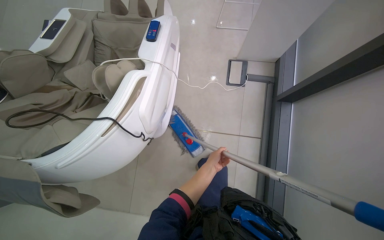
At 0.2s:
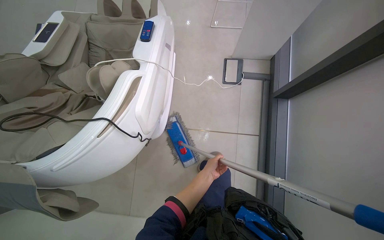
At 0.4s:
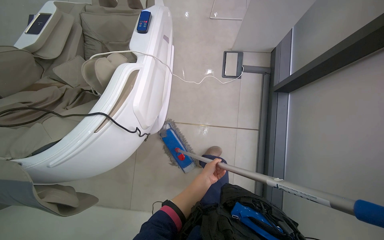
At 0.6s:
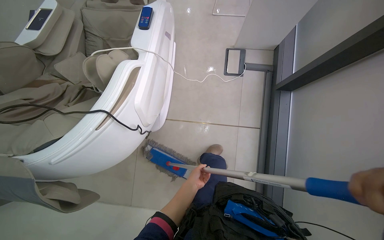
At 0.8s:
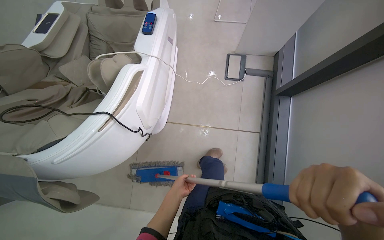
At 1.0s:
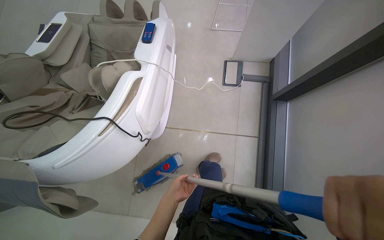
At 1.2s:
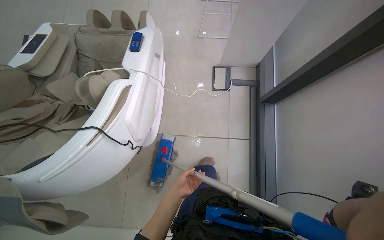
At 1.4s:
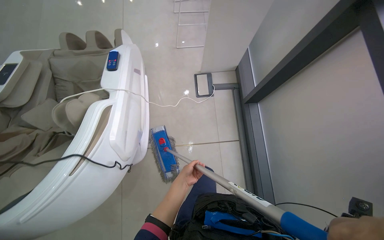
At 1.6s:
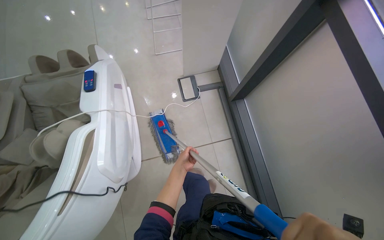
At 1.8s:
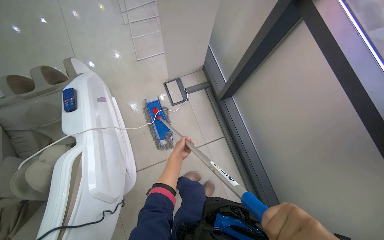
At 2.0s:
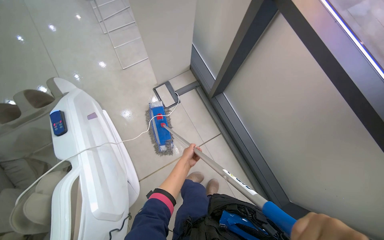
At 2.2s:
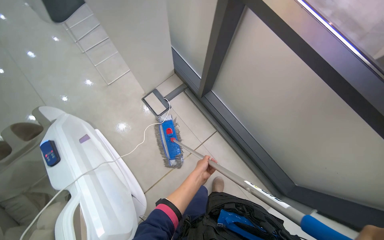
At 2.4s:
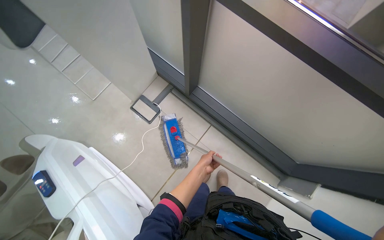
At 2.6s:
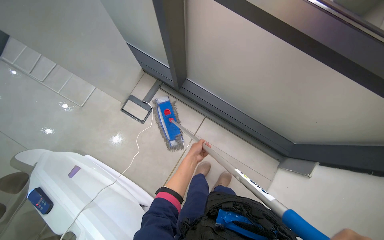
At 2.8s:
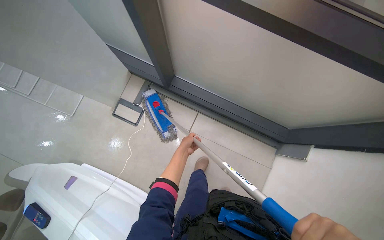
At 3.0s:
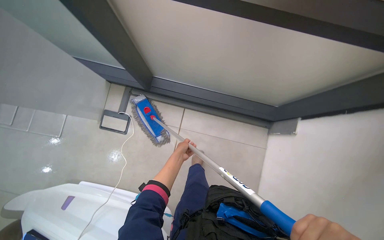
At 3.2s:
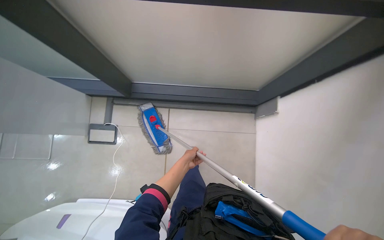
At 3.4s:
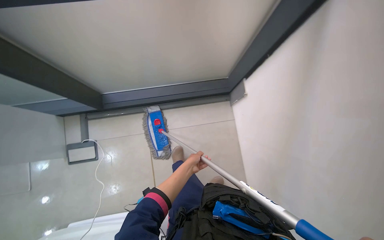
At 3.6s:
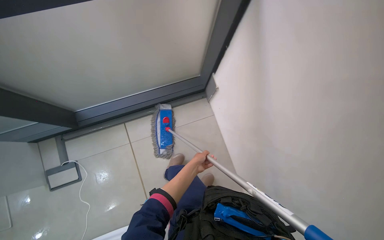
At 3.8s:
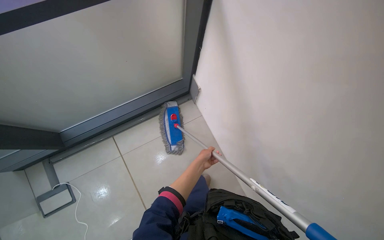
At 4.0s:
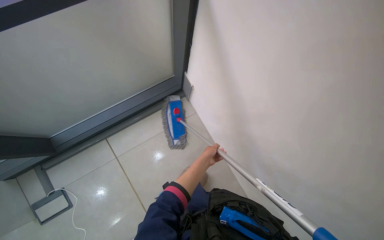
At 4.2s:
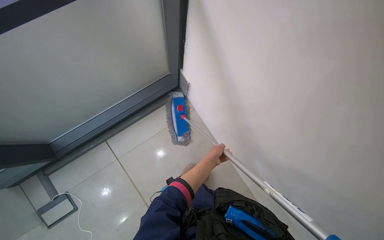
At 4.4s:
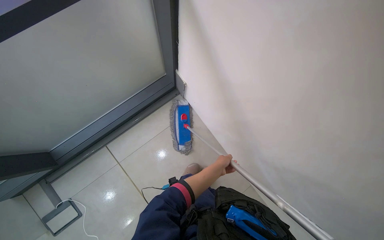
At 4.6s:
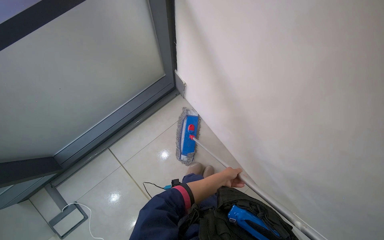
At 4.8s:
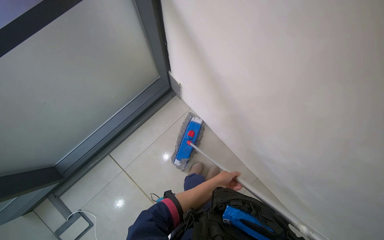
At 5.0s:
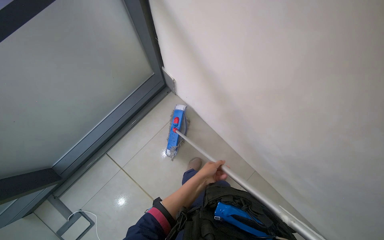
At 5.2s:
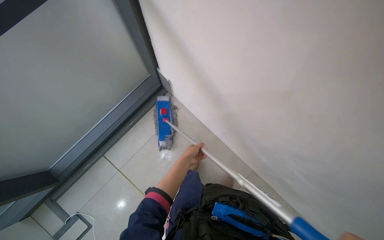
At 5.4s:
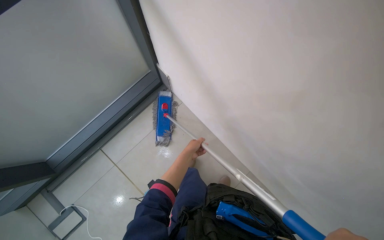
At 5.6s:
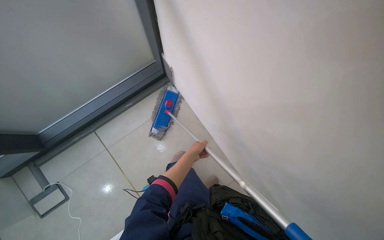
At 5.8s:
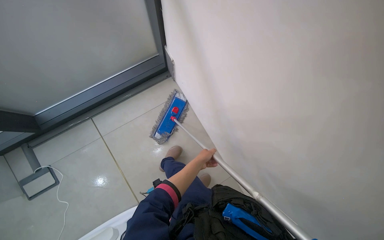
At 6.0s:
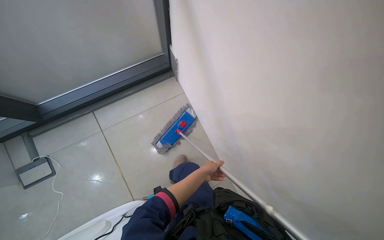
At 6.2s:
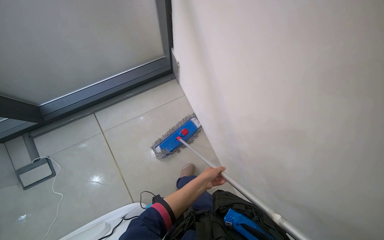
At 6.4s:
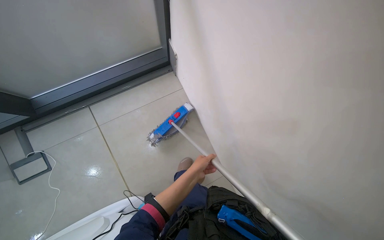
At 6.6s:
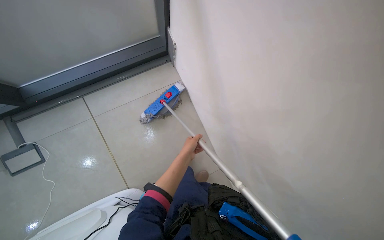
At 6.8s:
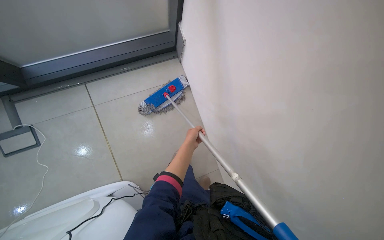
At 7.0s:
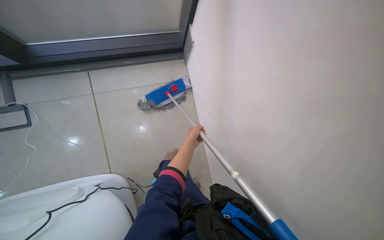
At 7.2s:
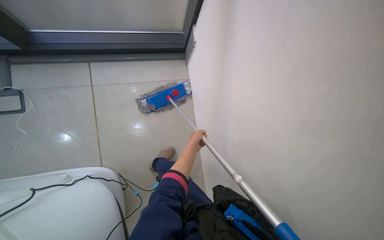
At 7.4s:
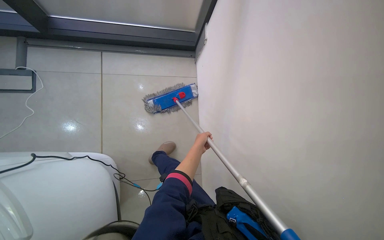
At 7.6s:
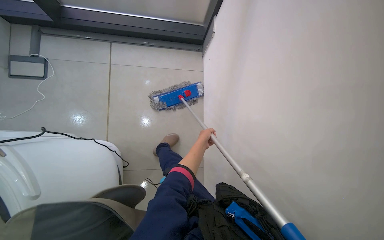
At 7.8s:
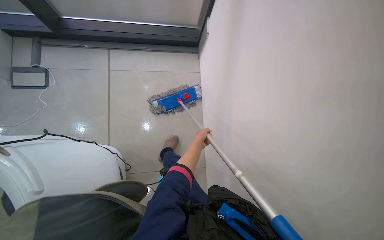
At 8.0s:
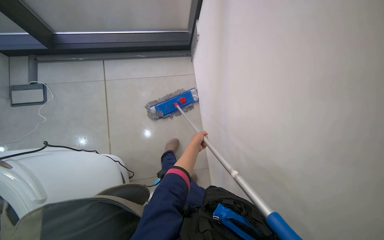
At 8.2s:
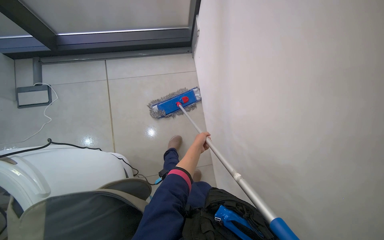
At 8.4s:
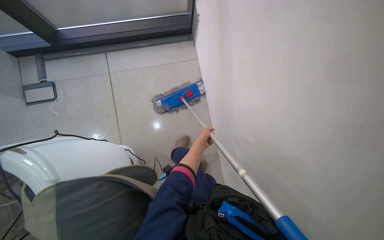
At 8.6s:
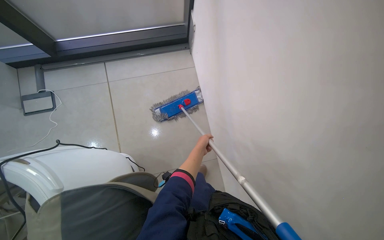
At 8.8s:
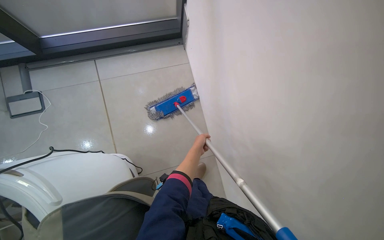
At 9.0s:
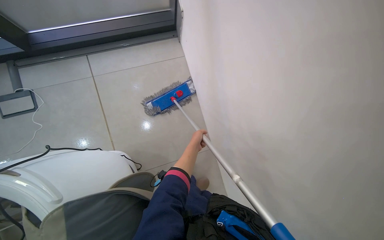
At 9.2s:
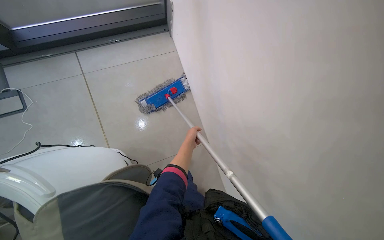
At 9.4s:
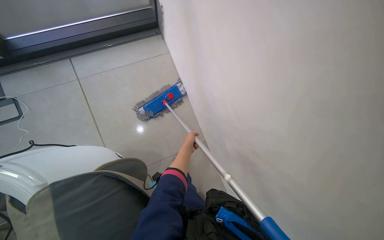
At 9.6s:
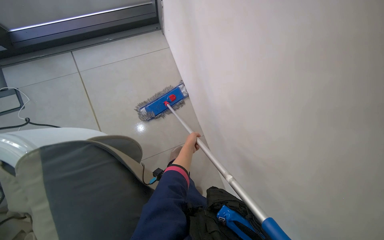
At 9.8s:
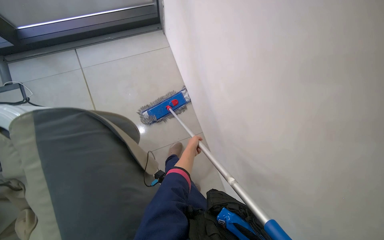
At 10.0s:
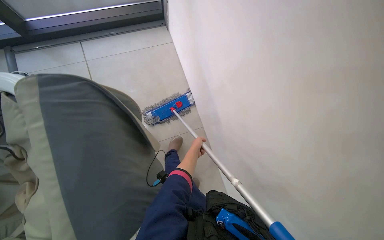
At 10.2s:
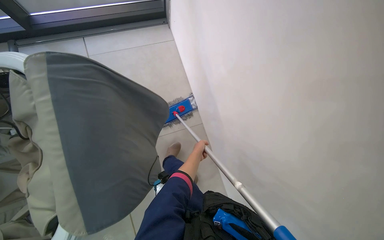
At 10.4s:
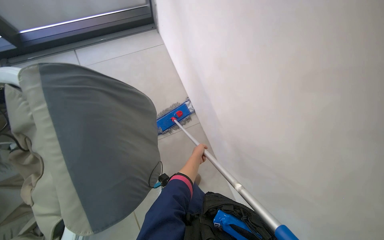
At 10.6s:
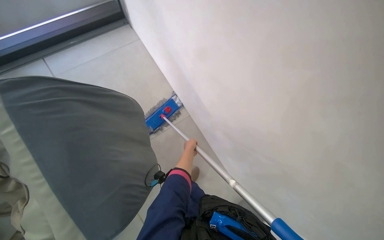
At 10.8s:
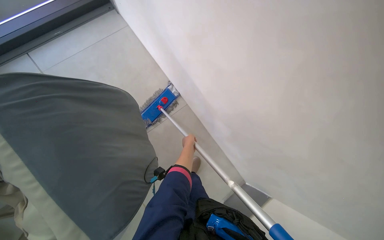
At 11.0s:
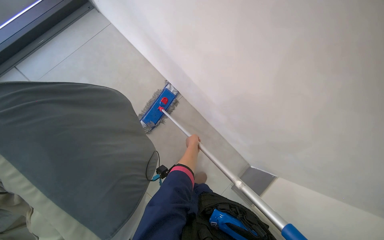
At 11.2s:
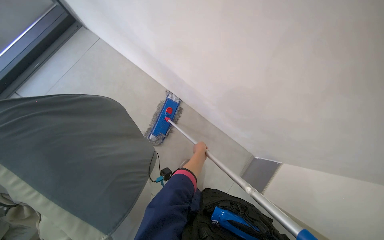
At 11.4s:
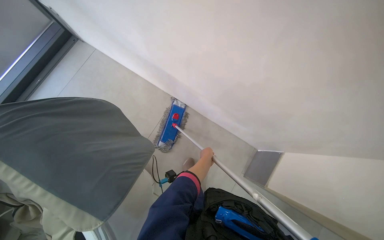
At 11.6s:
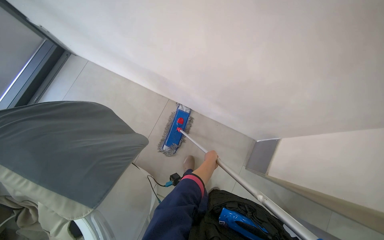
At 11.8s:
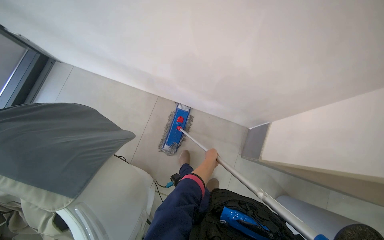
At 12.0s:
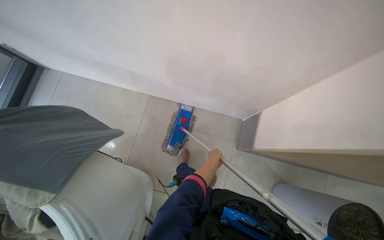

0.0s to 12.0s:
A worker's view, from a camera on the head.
Job: mopping floor.
The whole recording: Mopping tiled floor. The worker mops the tiled floor, moving chairs to clean underneath them.
1.6s to 3.0s: The head rotates roughly 60 degrees to the right.
3.0s to 4.4s: The wearer looks roughly 50 degrees further to the right.
6.0s to 7.6s: The scene rotates clockwise by approximately 30 degrees.
9.0s to 10.4s: The head travels some 40 cm.
10.4s to 12.0s: Everything in view rotates approximately 50 degrees counterclockwise.

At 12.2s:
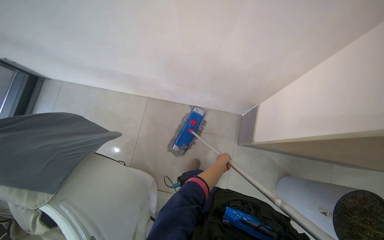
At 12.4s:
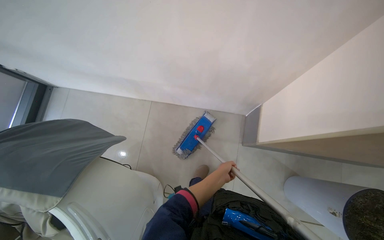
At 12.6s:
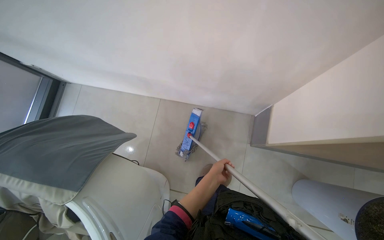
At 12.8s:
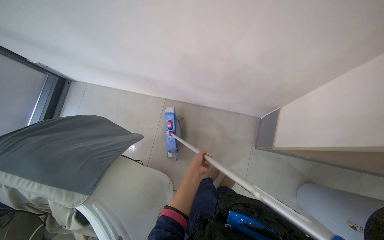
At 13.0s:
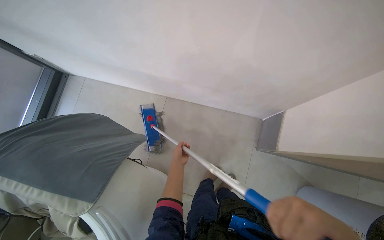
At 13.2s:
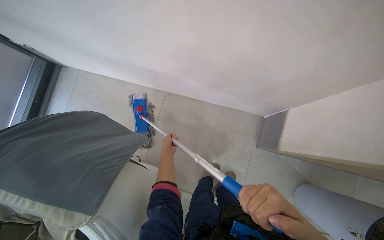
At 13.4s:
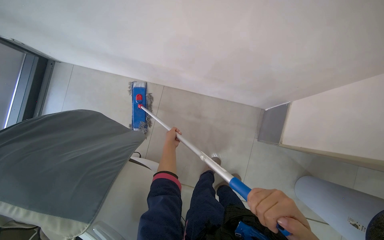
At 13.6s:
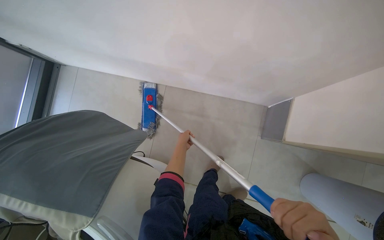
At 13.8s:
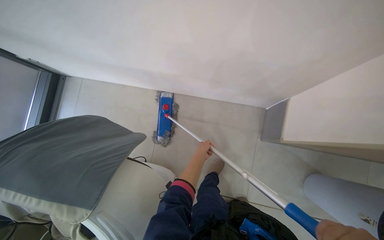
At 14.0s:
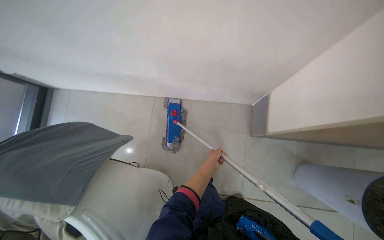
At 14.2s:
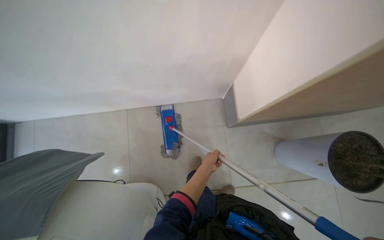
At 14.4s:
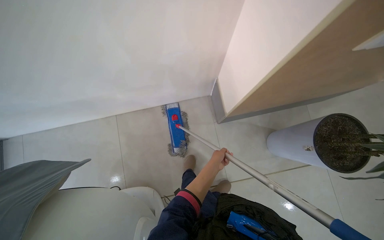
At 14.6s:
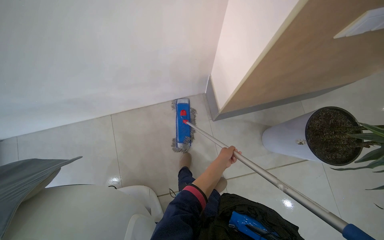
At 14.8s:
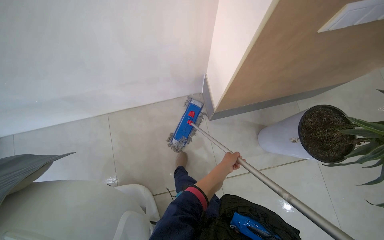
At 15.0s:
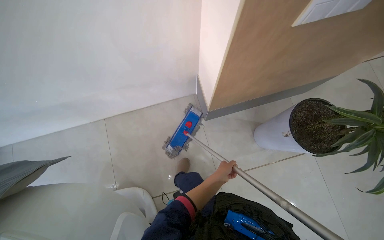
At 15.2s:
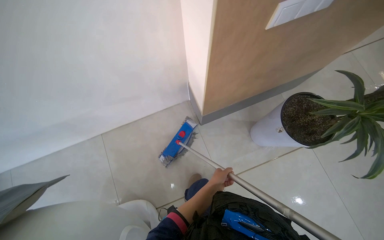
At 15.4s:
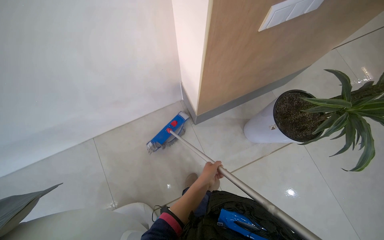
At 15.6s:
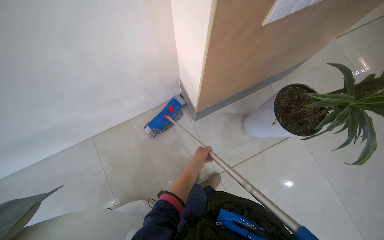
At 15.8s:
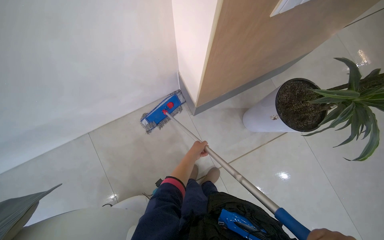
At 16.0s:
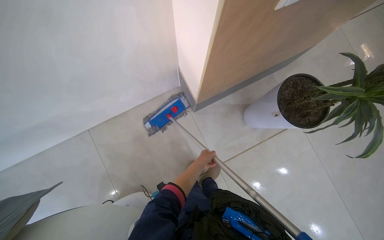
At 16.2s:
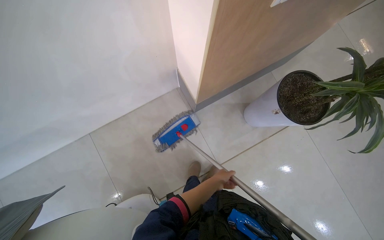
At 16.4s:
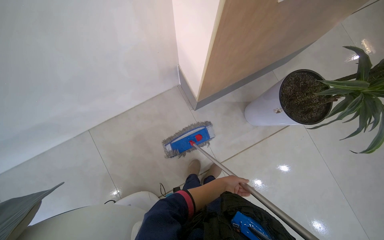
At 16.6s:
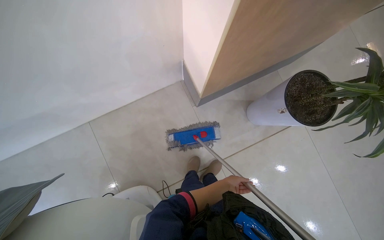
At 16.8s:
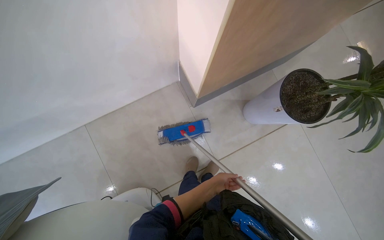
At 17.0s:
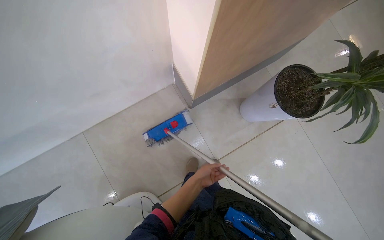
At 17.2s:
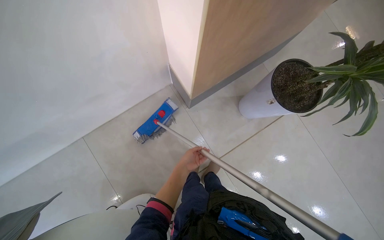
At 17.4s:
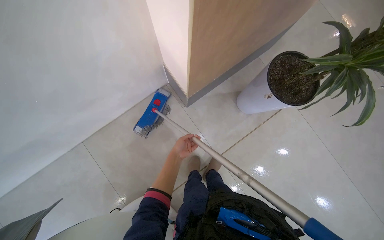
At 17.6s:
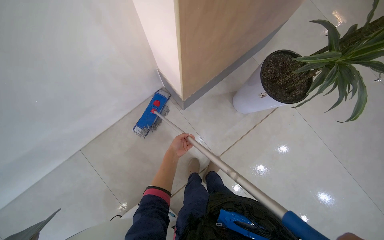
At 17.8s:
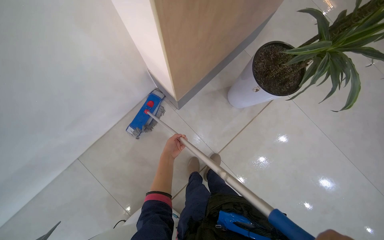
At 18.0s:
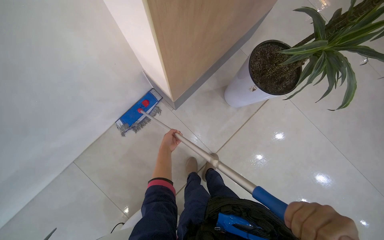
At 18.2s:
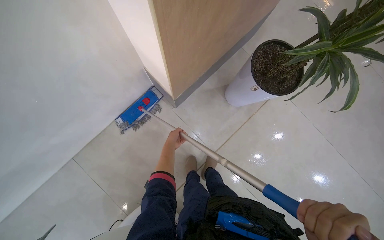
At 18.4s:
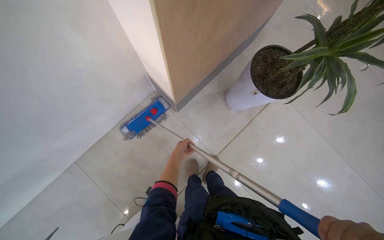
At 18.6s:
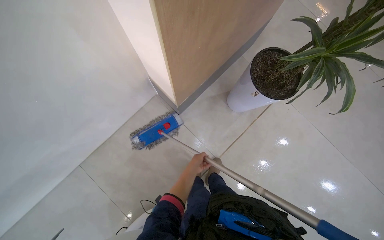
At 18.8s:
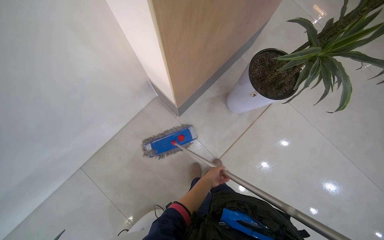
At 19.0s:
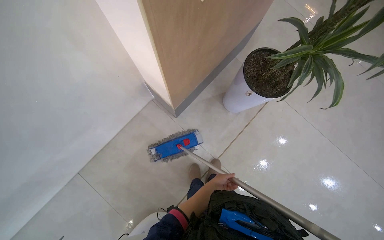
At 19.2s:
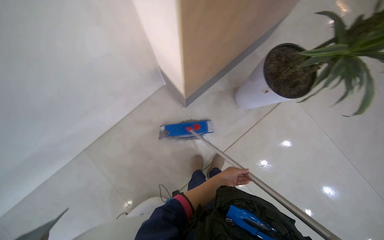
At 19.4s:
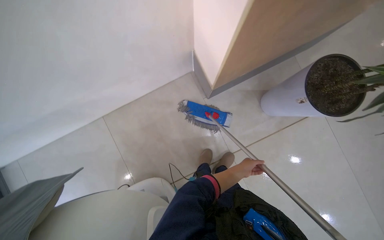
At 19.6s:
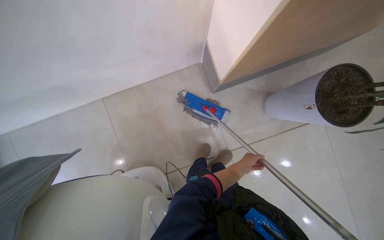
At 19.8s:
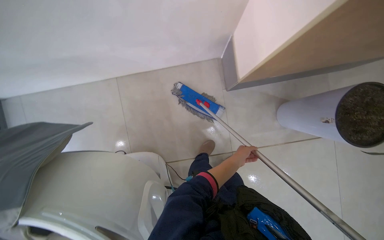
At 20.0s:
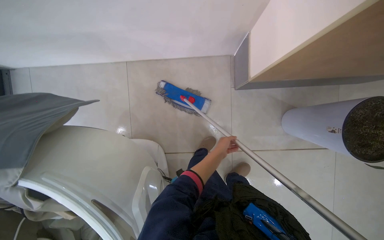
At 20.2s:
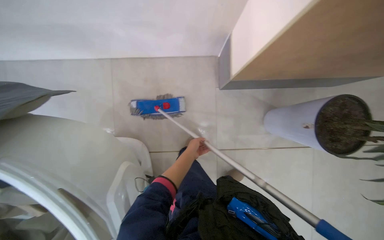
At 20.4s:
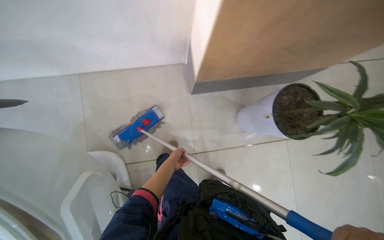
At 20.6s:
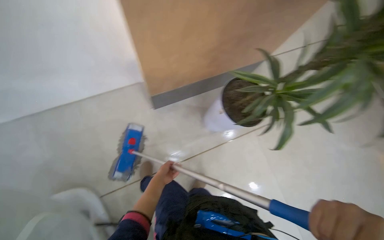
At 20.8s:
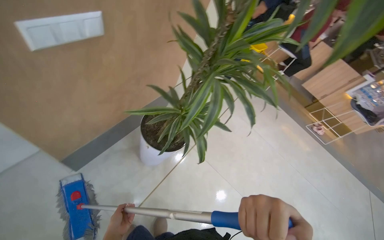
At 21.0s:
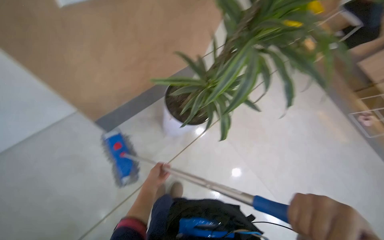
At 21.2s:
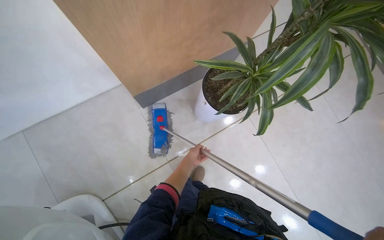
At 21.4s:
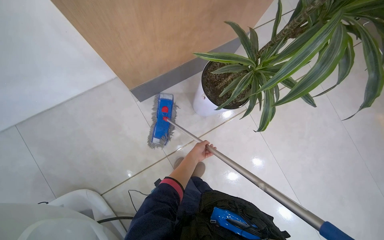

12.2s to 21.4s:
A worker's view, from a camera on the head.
Job: mopping floor.
The whole recording: Mopping tiled floor. The worker mops the tiled floor, moving chairs to clean underneath them.
12.2s to 13.8s: The left hand heads to the left, covering approximately 20 cm.
13.8s to 15.2s: The wearer moves about 40 cm. Everything in view rotates roughly 30 degrees counterclockwise.
15.2s to 16.8s: The left hand goes roughly 10 cm farther from the camera, and travels up the picture and back again, some 10 cm each way.
16.8s to 18.4s: The left hand moves up the picture and to the left, approximately 25 cm.
18.4s to 19.8s: Everything in view rotates roughly 35 degrees clockwise.
